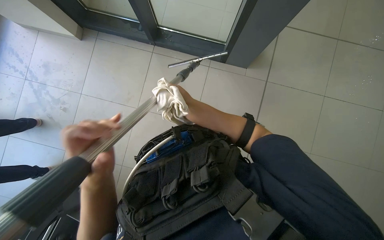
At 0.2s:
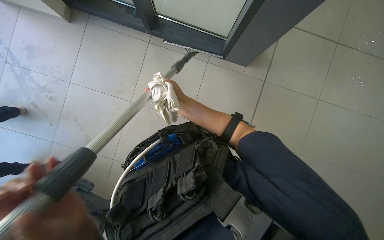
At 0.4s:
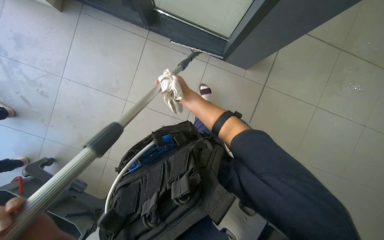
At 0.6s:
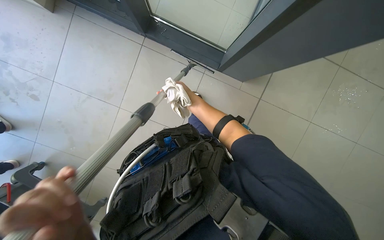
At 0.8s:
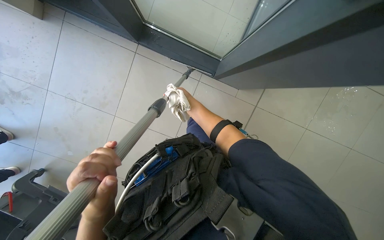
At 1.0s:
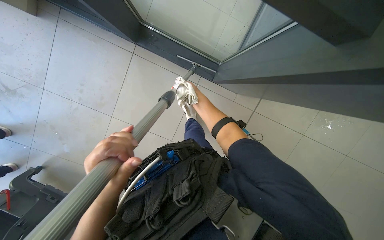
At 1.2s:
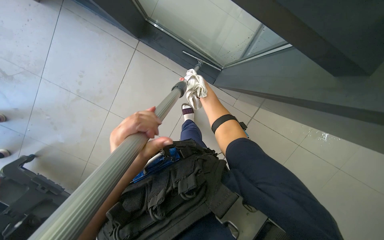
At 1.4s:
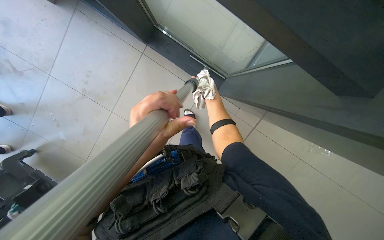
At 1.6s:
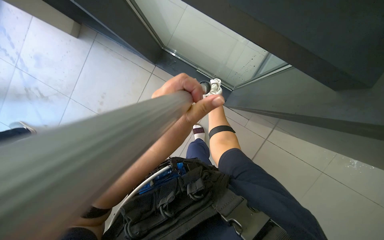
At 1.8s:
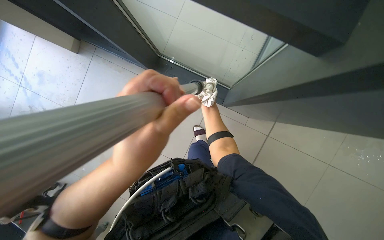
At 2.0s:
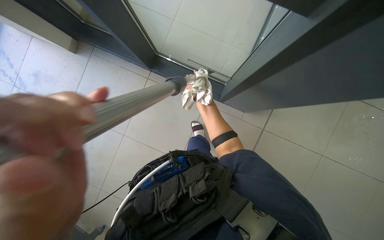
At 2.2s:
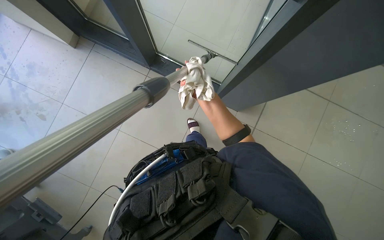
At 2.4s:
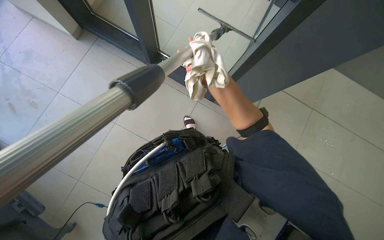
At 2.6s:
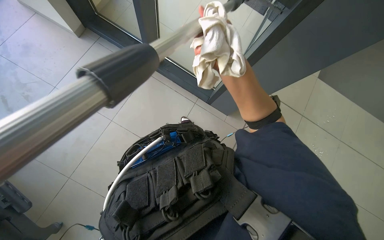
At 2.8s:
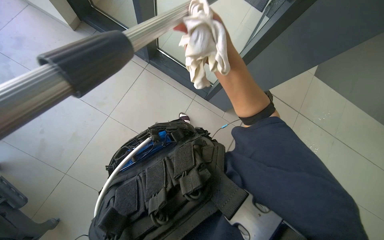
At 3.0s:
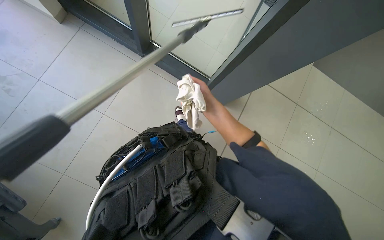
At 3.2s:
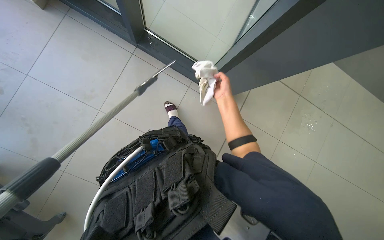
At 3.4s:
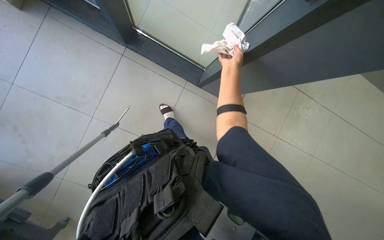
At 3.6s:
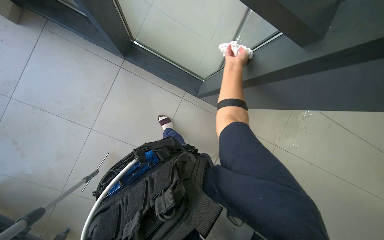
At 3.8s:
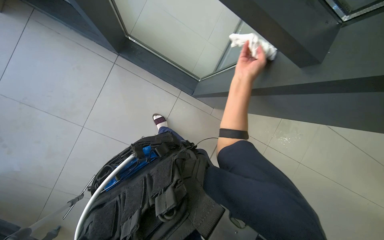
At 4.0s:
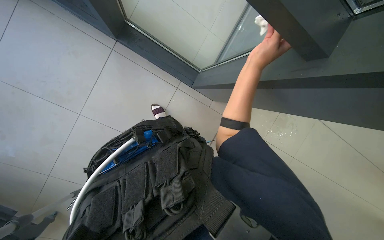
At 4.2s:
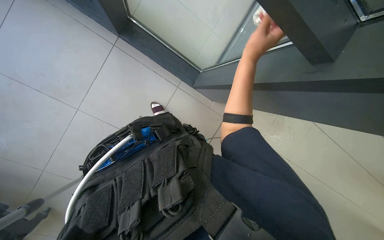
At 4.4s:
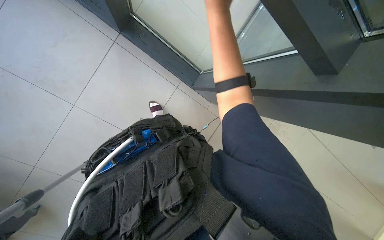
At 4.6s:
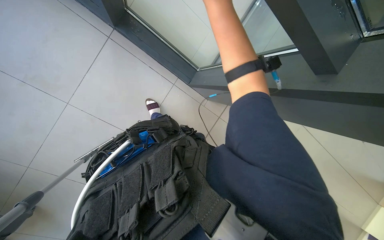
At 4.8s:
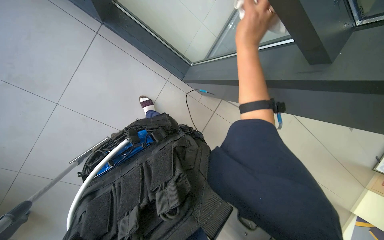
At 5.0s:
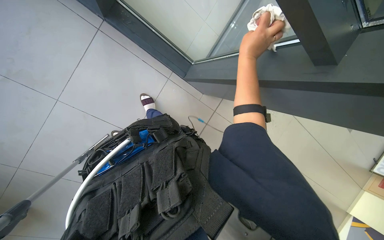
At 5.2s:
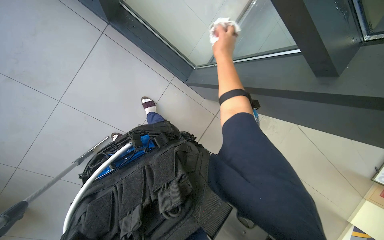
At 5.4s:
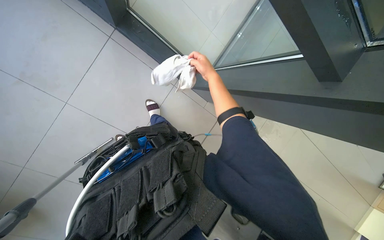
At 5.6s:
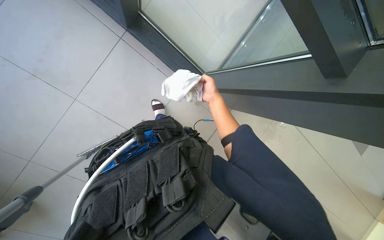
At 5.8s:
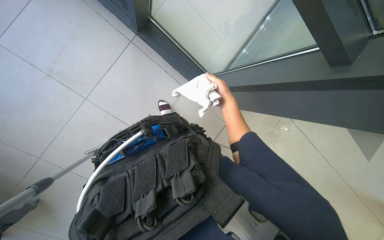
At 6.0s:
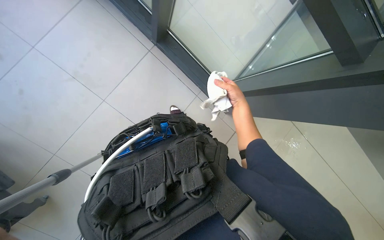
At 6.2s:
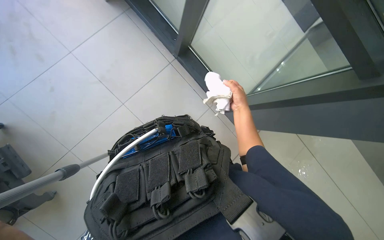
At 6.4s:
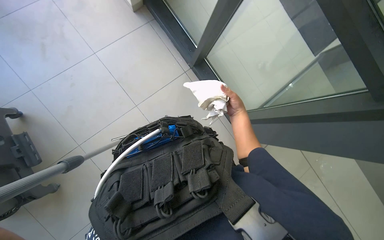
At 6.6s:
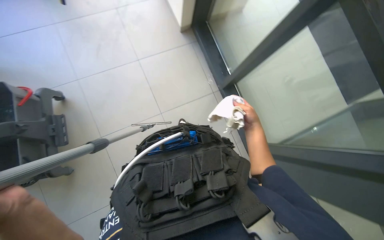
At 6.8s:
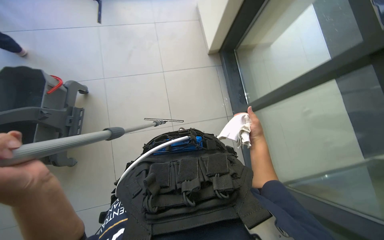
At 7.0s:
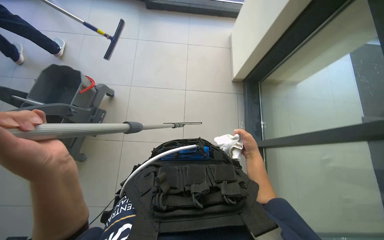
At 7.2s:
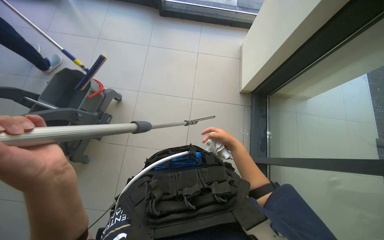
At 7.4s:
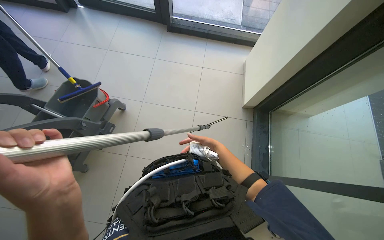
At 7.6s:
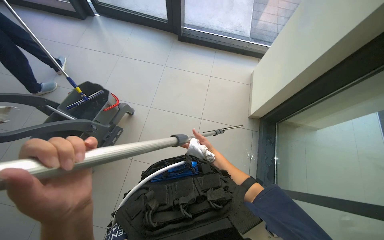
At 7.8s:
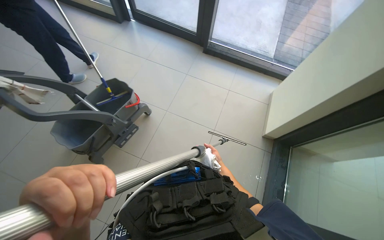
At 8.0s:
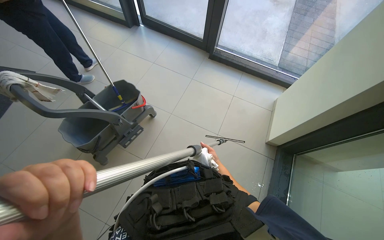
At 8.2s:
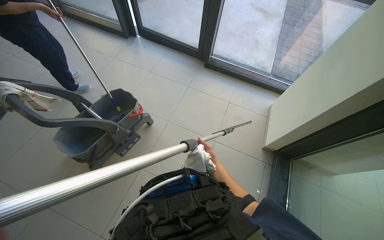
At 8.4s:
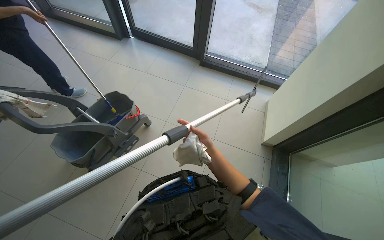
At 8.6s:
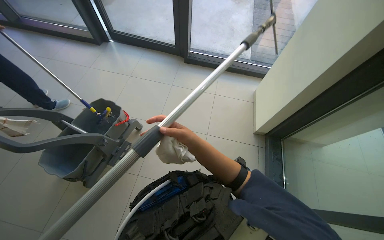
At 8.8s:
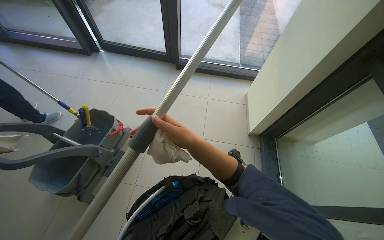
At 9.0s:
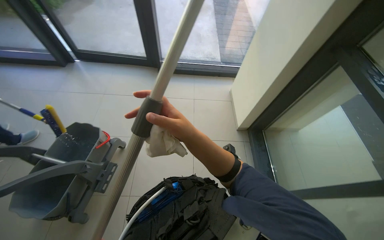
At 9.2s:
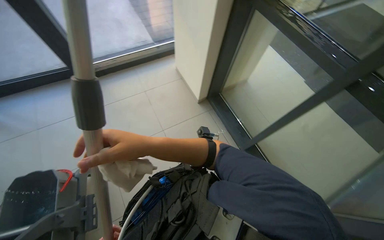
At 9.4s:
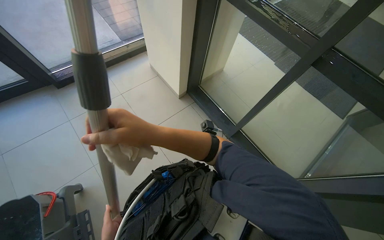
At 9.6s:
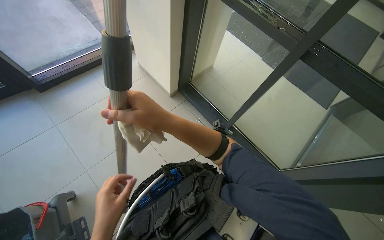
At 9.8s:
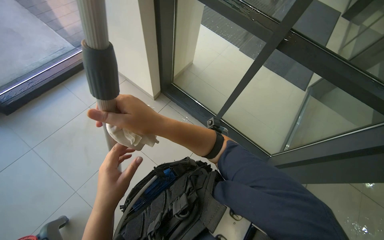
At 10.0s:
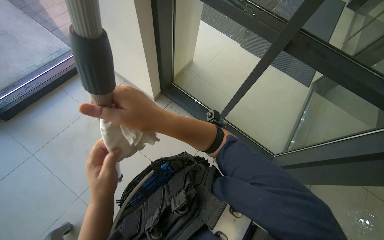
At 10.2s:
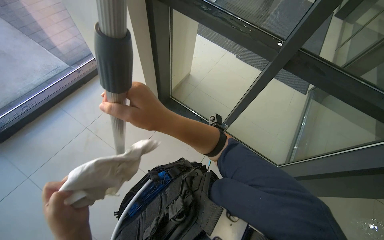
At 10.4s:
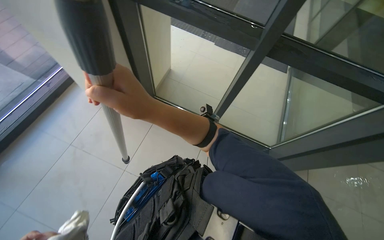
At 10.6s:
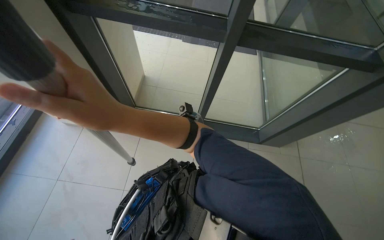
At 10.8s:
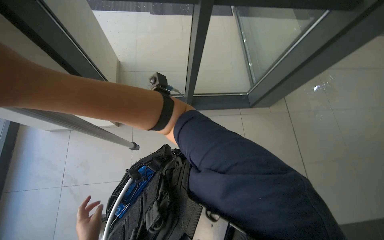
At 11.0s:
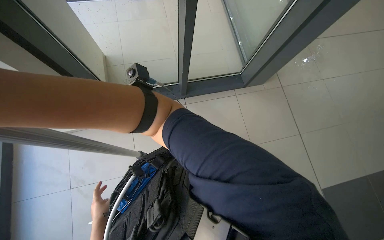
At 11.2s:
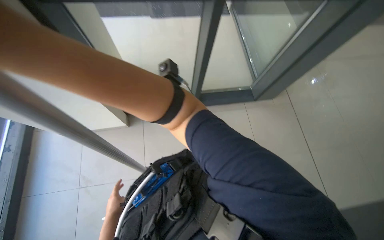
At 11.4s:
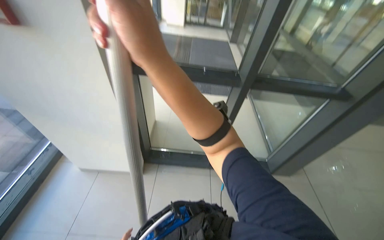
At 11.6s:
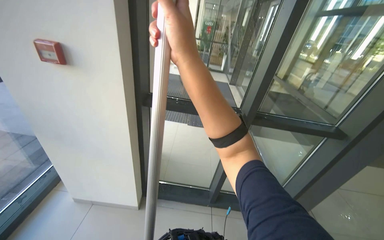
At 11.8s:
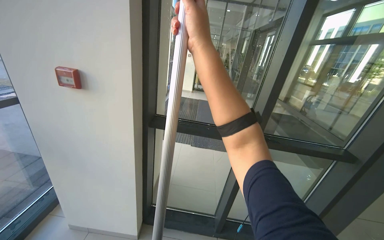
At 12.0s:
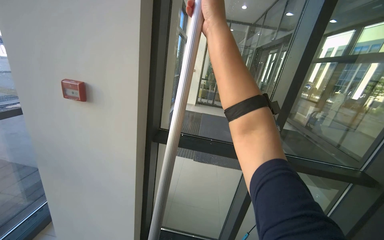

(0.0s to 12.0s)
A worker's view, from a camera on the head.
Job: cleaning windows.
The whole recording: Cleaning glass panels. The worker cleans large glass panels using a long-handled squeegee and a cloth.
3.0s - 4.4s: The right hand moves up and down the picture over roughly 30 cm, changing direction 2 times.
4.4s - 6.0s: The right hand is displaced down the picture and farther from the camera by some 25 cm.
6.0s - 7.6s: The head turns to the left by approximately 40 degrees. The wearer looks some 25 degrees further upward. The right hand heads to the left, covering approximately 30 cm.
7.6s - 9.0s: The right hand is displaced nearer to the camera, up the picture and to the left by about 35 cm.
9.0s - 10.4s: The wearer looks some 70 degrees further to the right.
10.4s - 12.0s: The view tilts approximately 40 degrees upward.

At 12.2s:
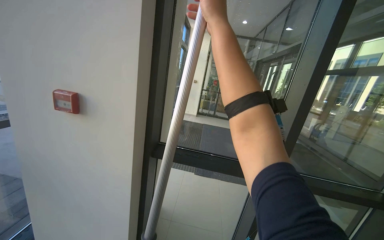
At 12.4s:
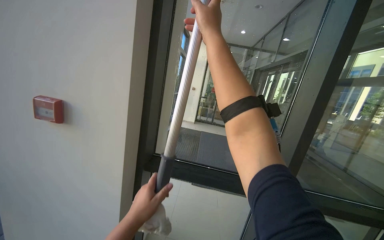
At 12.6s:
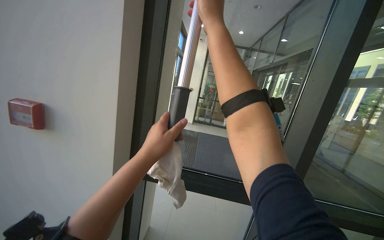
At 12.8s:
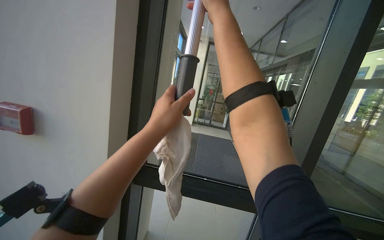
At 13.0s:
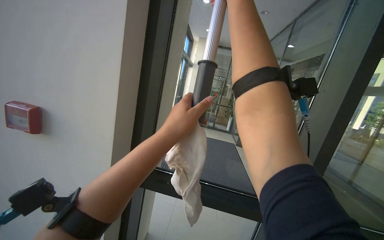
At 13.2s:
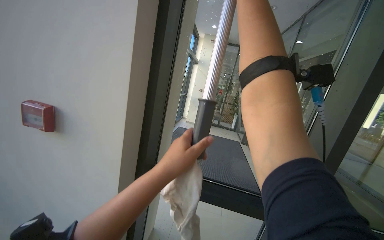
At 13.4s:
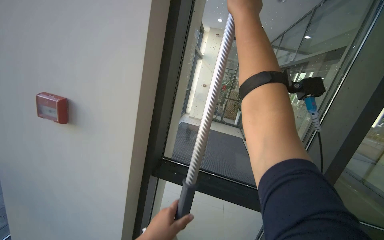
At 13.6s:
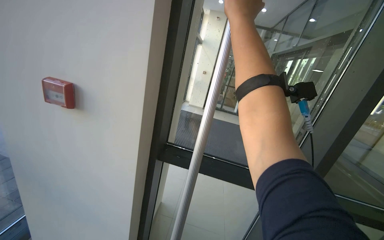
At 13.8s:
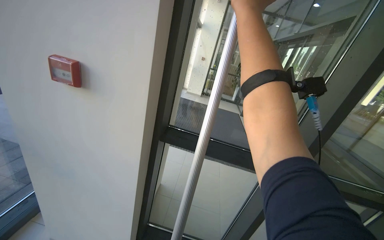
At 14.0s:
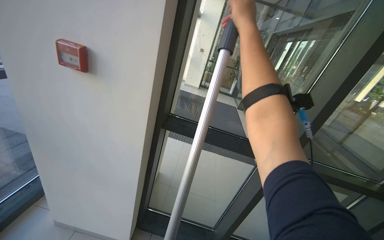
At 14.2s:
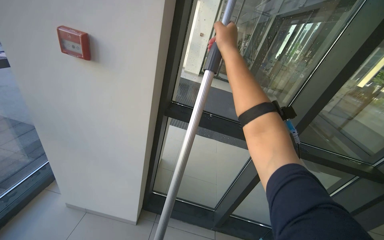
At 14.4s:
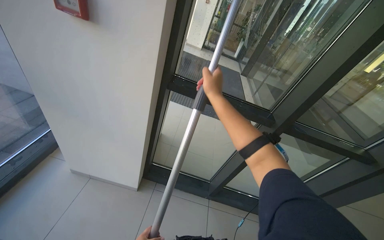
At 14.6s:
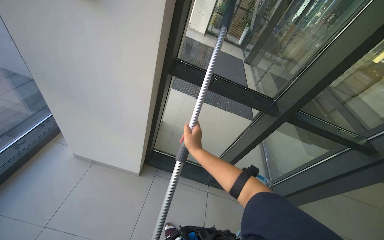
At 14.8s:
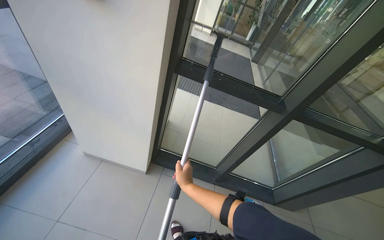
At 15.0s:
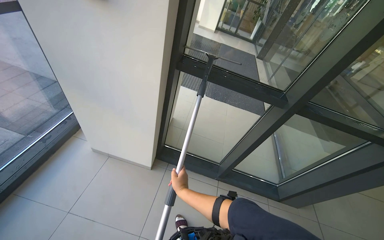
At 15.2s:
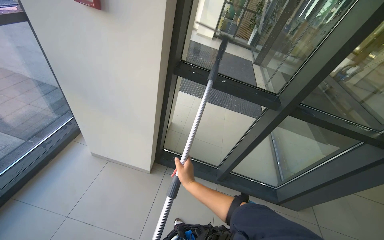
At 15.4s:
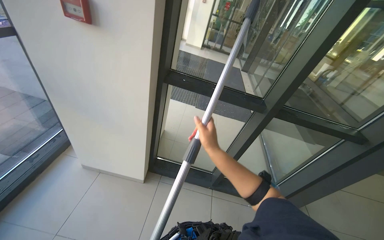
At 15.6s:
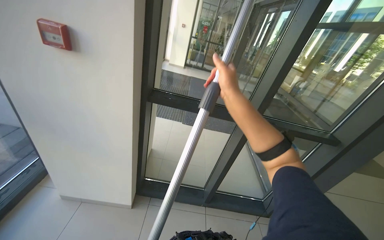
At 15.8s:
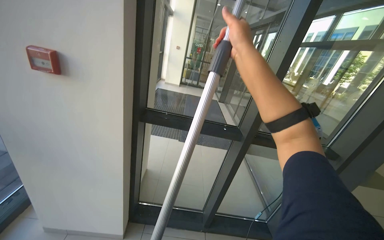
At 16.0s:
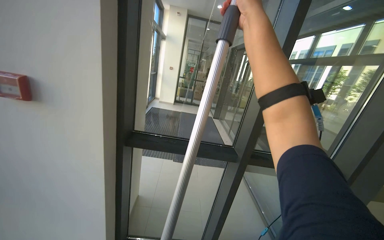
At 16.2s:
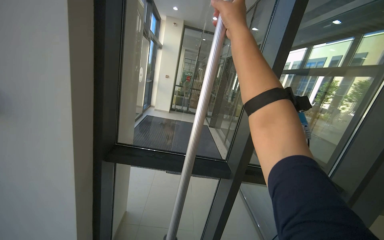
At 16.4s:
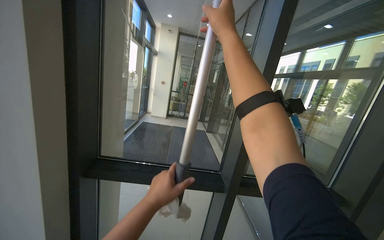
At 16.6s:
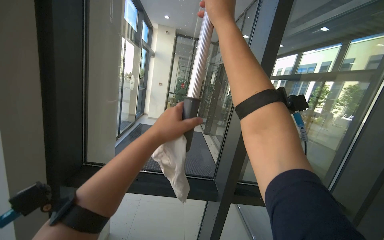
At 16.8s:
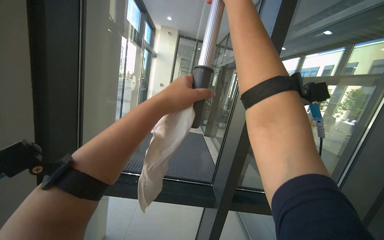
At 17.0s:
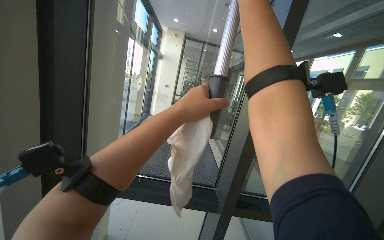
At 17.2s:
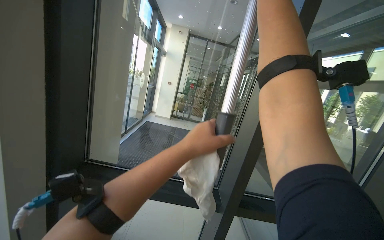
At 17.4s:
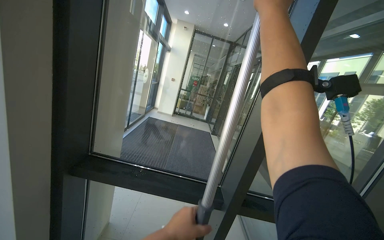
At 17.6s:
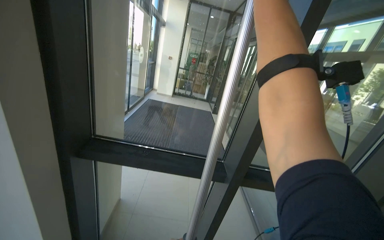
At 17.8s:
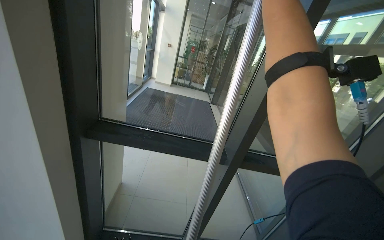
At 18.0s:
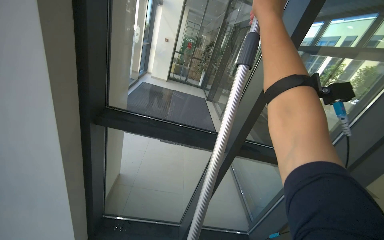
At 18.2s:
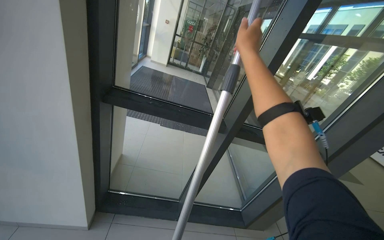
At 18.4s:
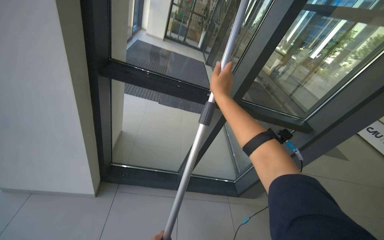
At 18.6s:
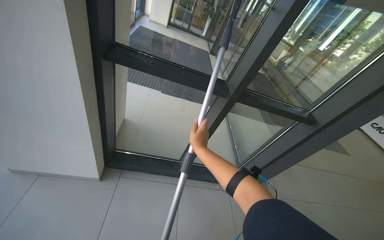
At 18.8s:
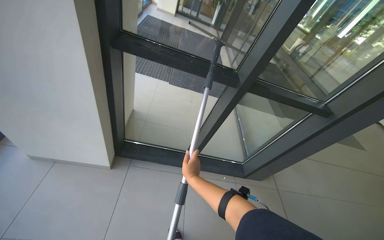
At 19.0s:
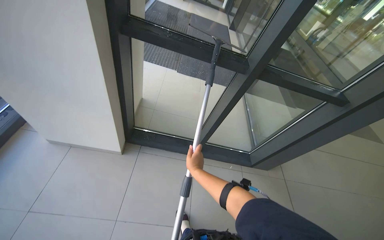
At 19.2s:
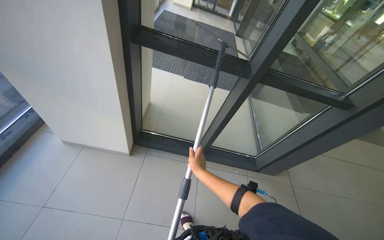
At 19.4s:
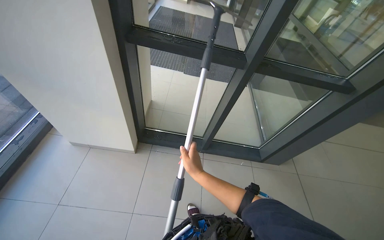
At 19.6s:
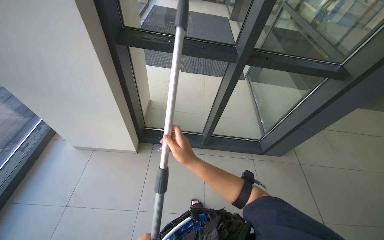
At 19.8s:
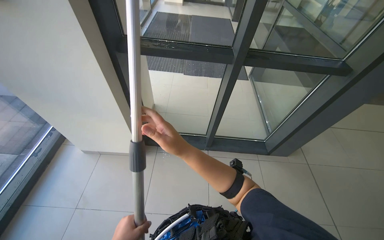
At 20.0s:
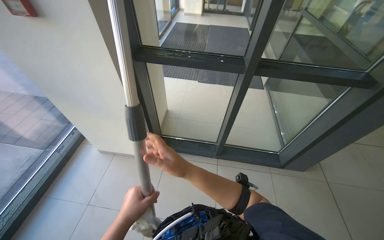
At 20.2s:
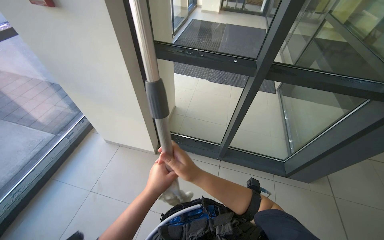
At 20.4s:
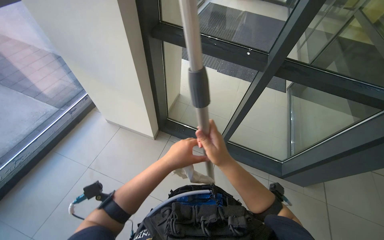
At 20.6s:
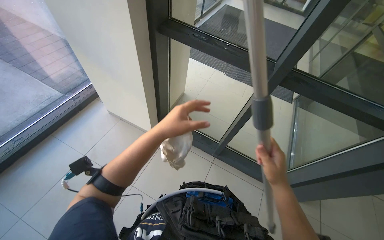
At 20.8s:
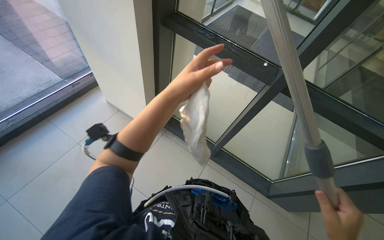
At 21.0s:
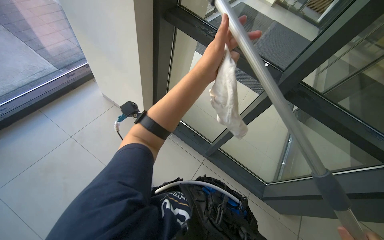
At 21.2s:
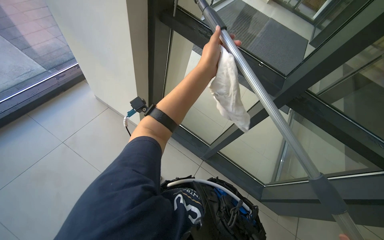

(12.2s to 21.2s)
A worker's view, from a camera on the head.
Job: cleaning windows.
The whole recording: Cleaning glass panels. The worker cleans large glass panels using a long-handled squeegee and a cloth.
13.8s - 15.2s: The wearer looks roughly 20 degrees further downward. The right hand heads down the picture, covering approximately 70 cm.
15.2s - 16.6s: The wearer looks approximately 20 degrees further to the right. The camera pitches upward, by roughly 30 degrees. The right hand moves up the picture and to the right, some 80 cm.
16.6s - 18.2s: The wearer looks roughly 20 degrees further downward.
18.2s - 19.8s: The view tips downward by some 20 degrees. The right hand travels down the picture by approximately 50 cm.
19.8s - 21.2s: Everything in view rotates roughly 30 degrees clockwise.
